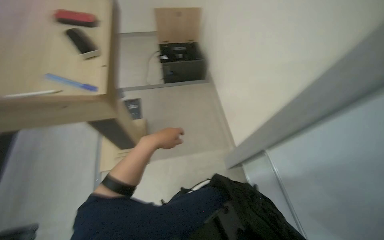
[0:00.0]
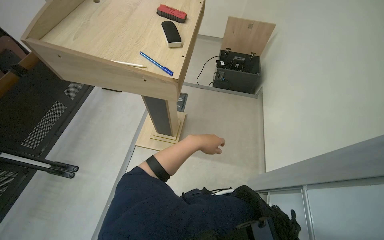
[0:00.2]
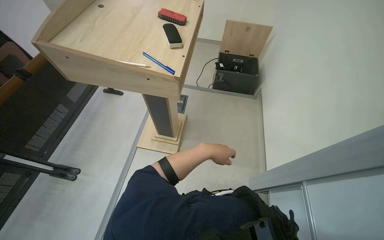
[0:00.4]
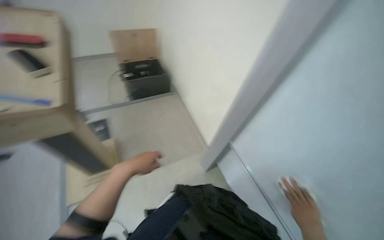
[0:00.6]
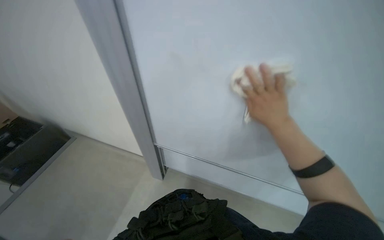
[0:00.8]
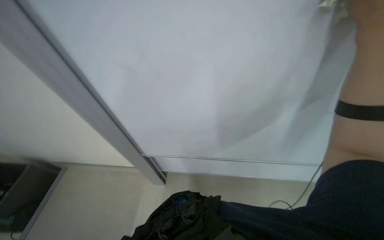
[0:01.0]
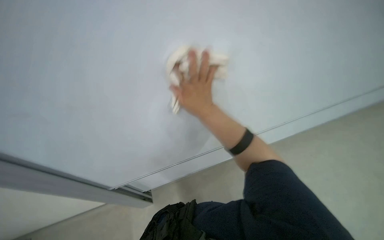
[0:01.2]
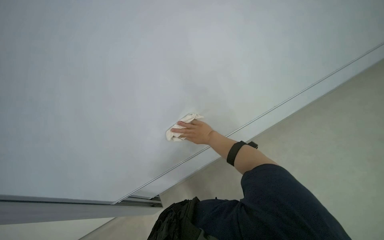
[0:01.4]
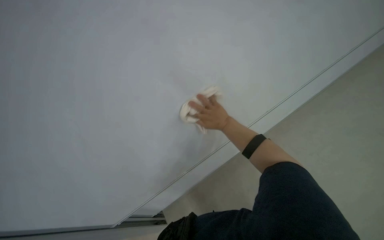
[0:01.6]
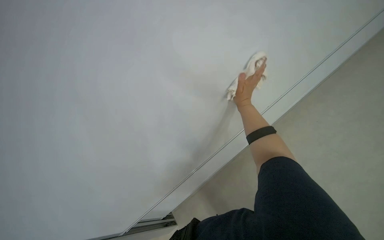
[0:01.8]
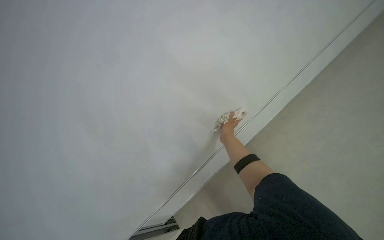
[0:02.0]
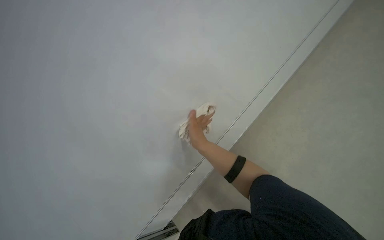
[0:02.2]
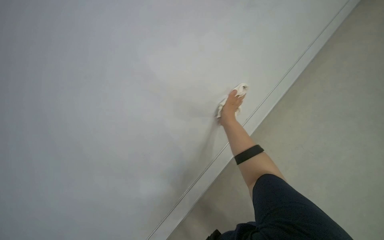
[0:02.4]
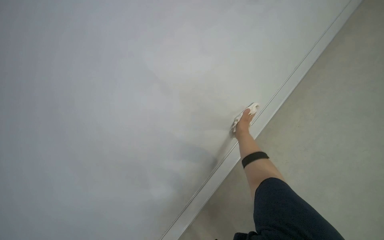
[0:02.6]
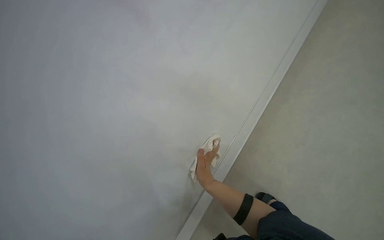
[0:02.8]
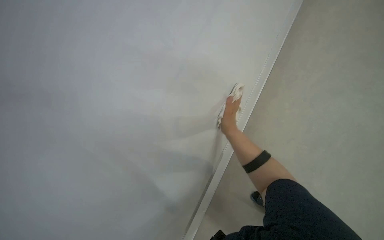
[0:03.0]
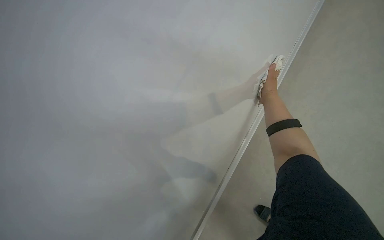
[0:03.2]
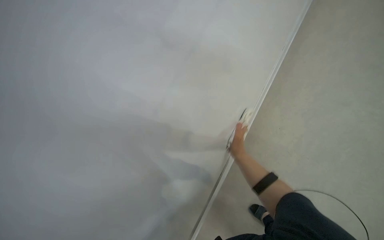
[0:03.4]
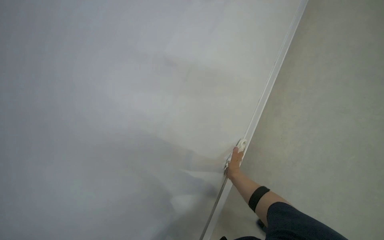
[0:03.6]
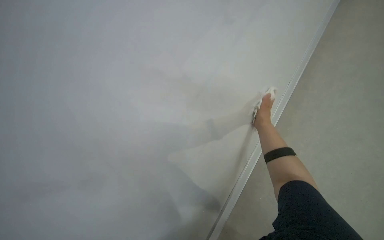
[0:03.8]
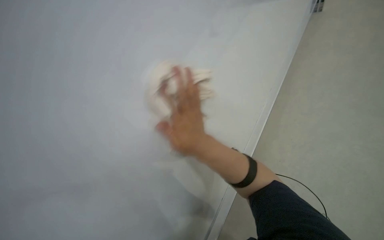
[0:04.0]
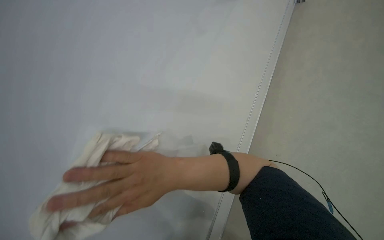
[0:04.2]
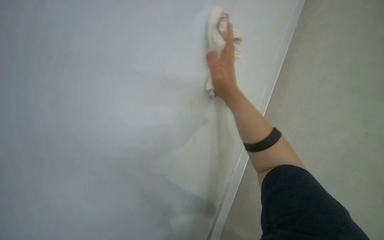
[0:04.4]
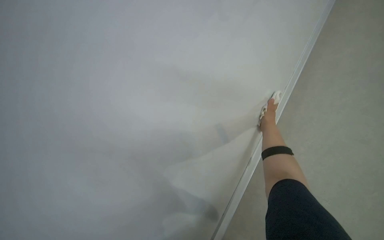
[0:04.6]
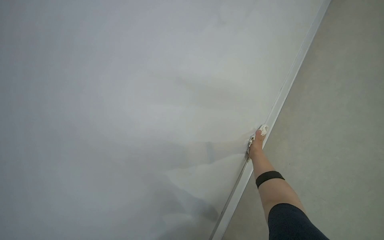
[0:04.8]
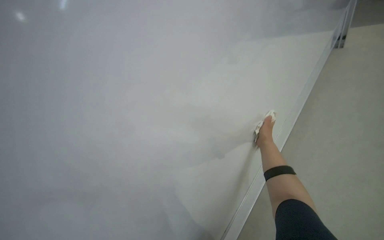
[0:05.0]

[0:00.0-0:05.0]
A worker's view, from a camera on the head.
Job: wiping surfaces.
The whole recording: Wiping whiteboard clean. Wipes the large whiteboard clean with a cloth.
0:00.0 to 0:01.6: The head turns to the right by some 55 degrees.

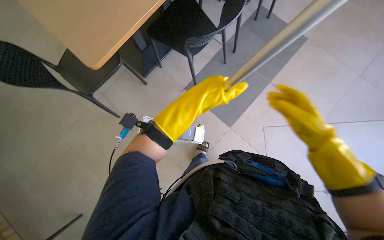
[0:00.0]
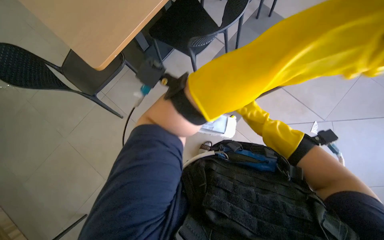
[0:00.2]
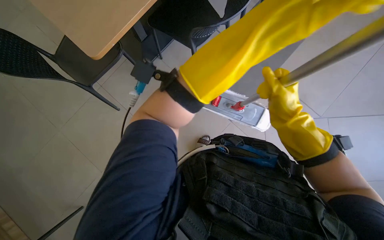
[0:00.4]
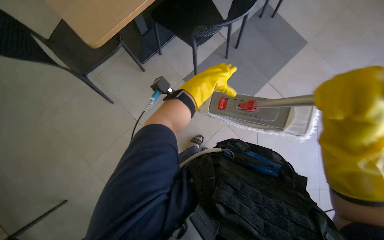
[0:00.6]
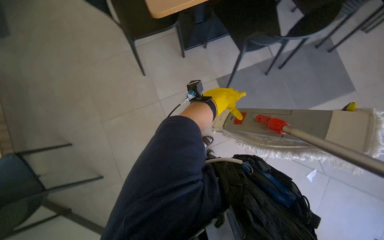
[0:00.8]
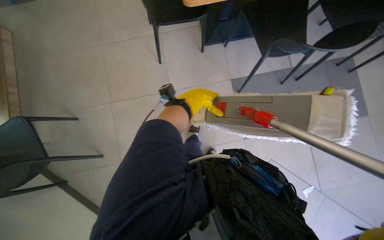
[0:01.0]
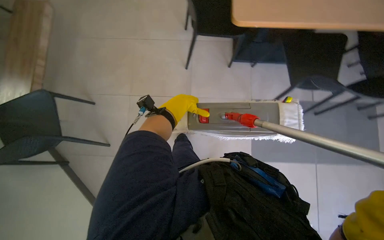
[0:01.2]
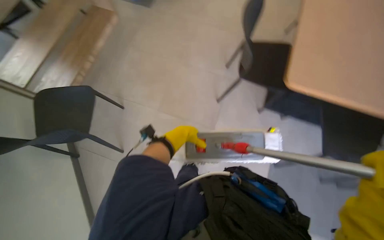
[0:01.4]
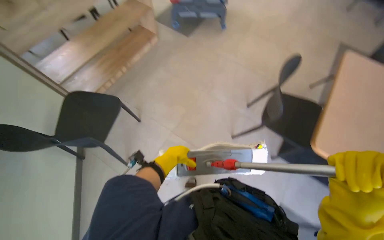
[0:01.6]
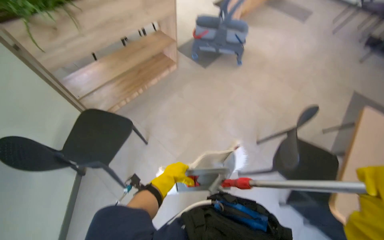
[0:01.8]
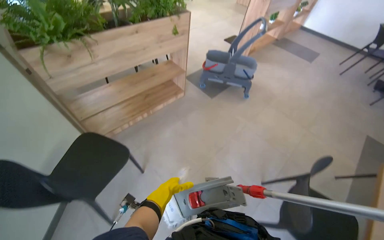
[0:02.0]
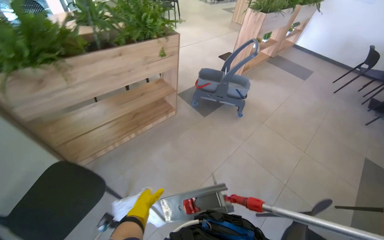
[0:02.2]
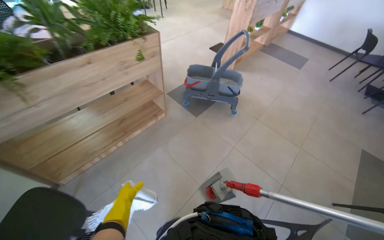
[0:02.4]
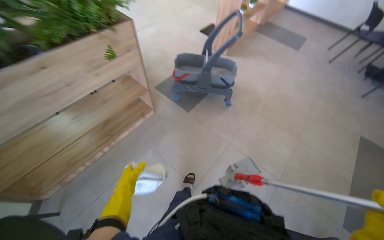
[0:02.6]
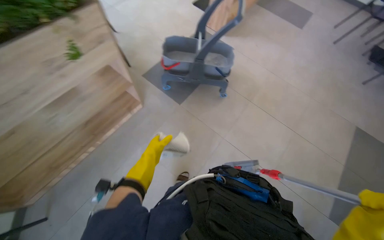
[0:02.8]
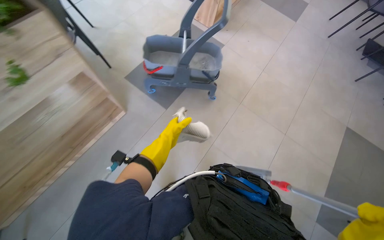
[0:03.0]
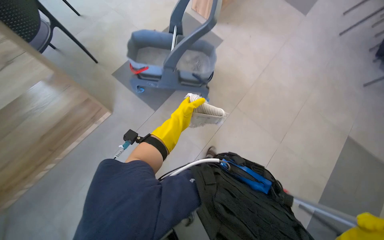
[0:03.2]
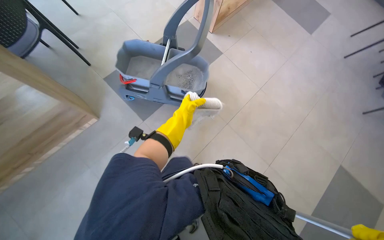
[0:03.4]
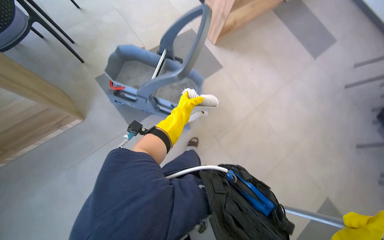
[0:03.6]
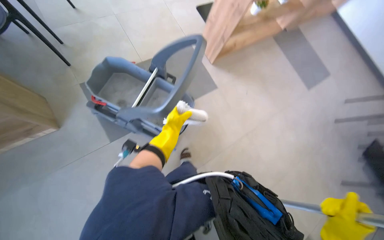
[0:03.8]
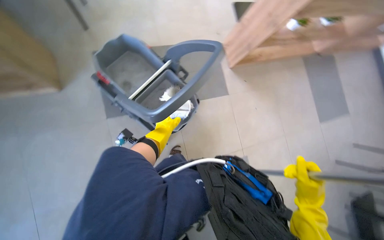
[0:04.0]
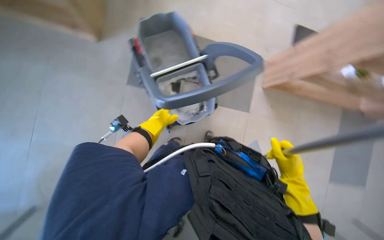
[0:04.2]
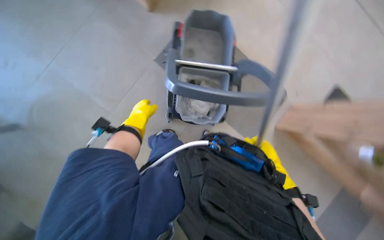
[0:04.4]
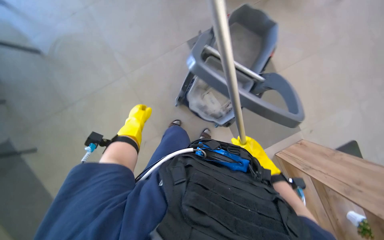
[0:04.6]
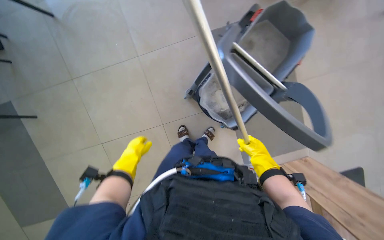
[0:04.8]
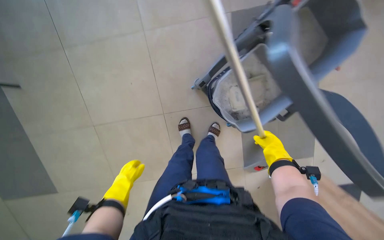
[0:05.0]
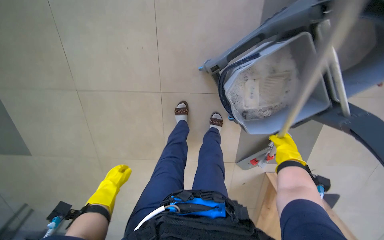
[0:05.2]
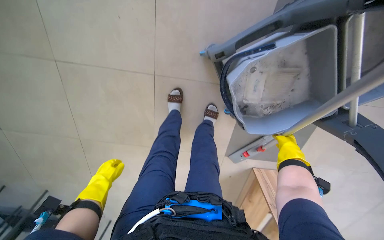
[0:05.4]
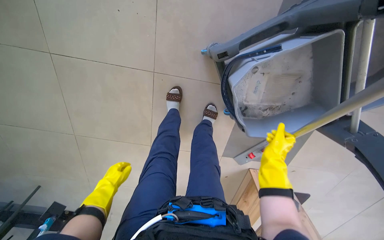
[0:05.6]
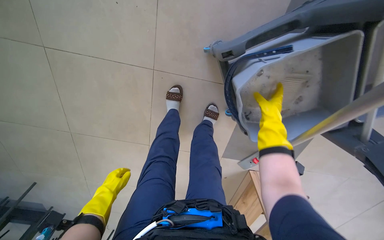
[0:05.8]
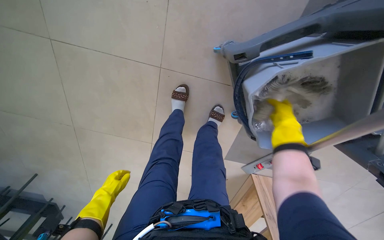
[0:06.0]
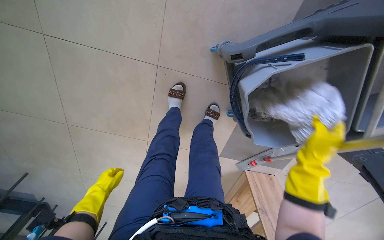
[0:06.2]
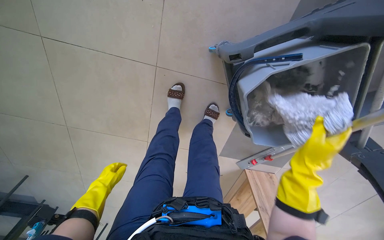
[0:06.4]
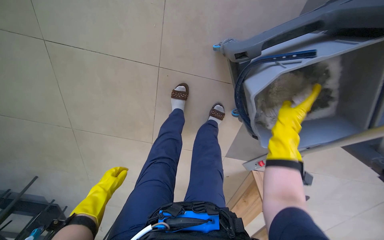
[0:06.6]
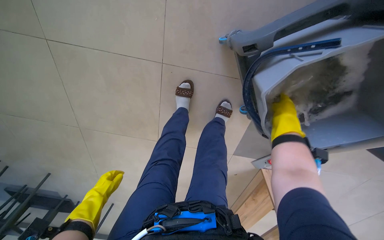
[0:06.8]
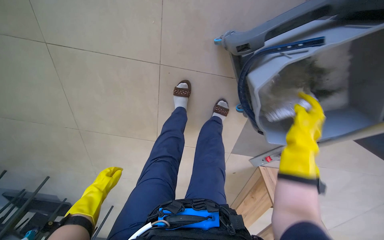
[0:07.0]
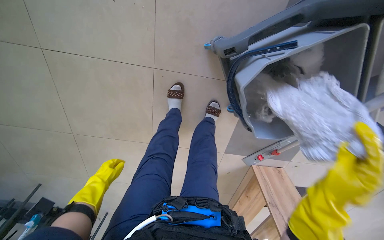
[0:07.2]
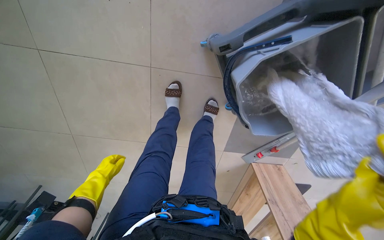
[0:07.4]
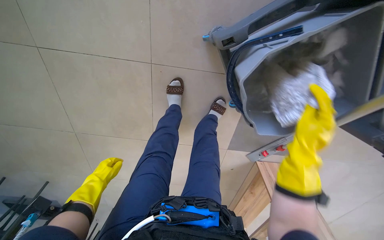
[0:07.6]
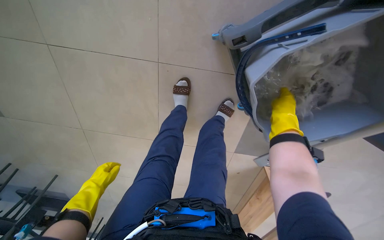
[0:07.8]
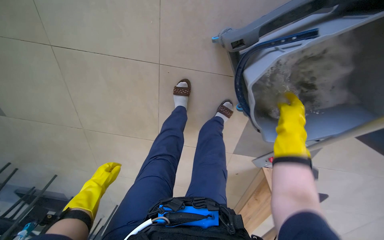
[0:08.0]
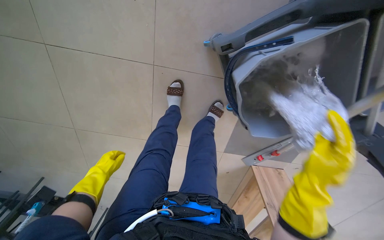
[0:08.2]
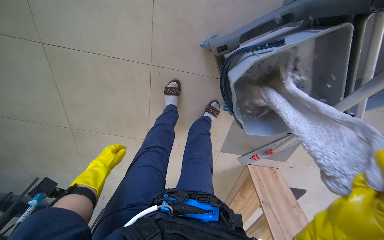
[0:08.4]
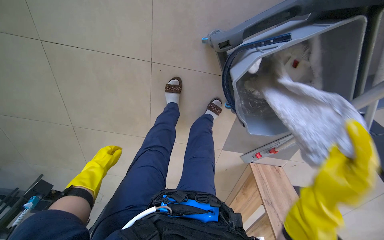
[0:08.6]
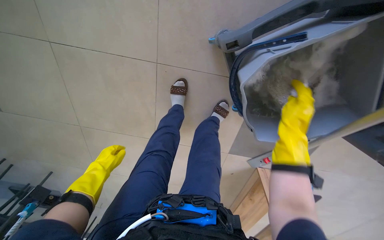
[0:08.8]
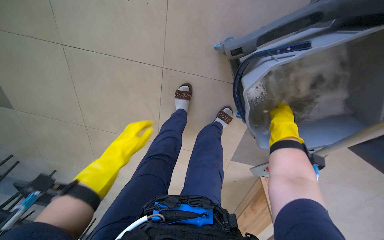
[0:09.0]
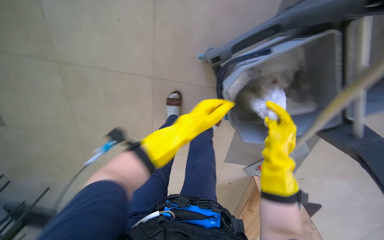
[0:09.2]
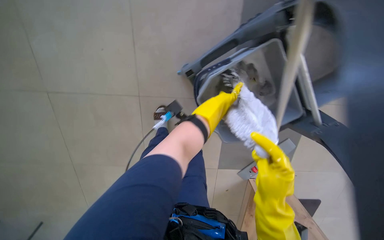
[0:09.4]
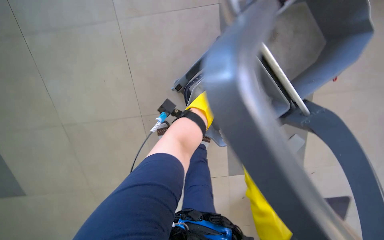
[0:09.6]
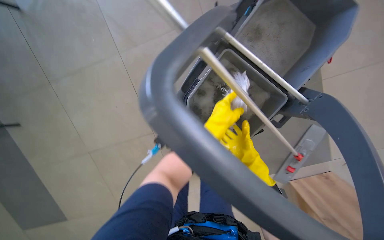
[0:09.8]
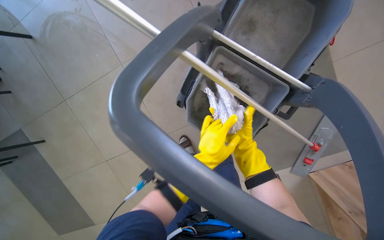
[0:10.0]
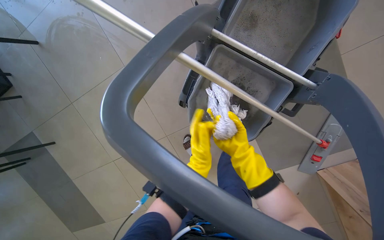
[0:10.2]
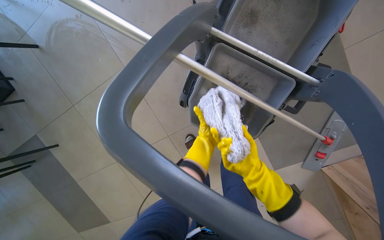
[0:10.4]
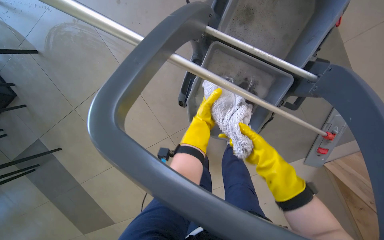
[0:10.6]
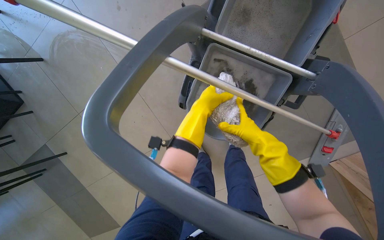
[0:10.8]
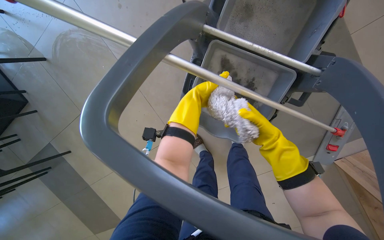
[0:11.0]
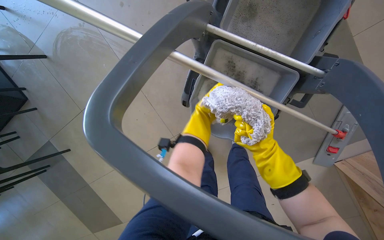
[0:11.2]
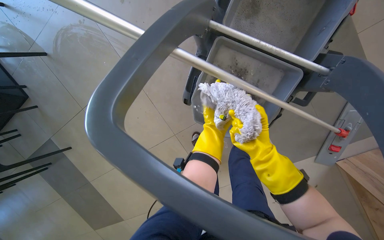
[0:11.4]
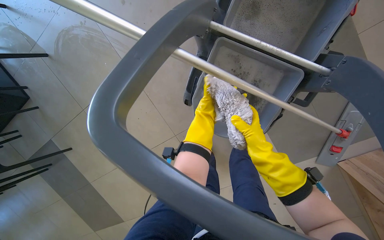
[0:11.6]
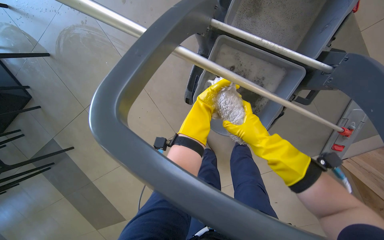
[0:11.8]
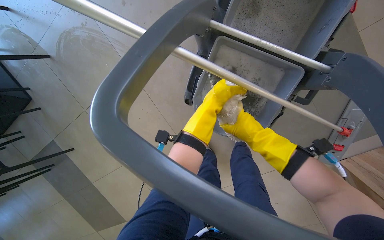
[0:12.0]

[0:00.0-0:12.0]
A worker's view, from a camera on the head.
Job: mopping floor.
The whole recording: Wringing mop in bucket. The worker detaches the mop head, wrings it in a bucket, and reattaches it.
0:00.0 to 0:01.6: Everything in view rotates about 50 degrees clockwise.
0:01.6 to 0:03.0: The camera travels some 1 m.
0:03.0 to 0:04.4: The camera travels some 80 cm. The scene rotates clockwise by roughly 85 degrees.
0:04.4 to 0:06.0: The left hand travels down the picture and to the left by roughly 30 cm. Meanwhile the right hand goes about 35 cm up the picture.
0:06.0 to 0:07.6: The right hand goes nearer and farther, approximately 20 cm each way, reversing 2 times.
0:07.6 to 0:09.0: The right hand goes up and down the picture, approximately 20 cm each way, reversing 2 times. The left hand goes some 25 cm to the right, nearer to the camera and up the picture.
0:09.0 to 0:10.4: The camera travels about 50 cm. The camera is aimed some 20 degrees further to the left. The wearer looks some 15 degrees further upward. The scene rotates counterclockwise by about 35 degrees.
0:10.4 to 0:12.0: The right hand heads up the picture, covering roughly 10 cm. The left hand swings nearer and farther, approximately 15 cm each way, with 2 reversals.

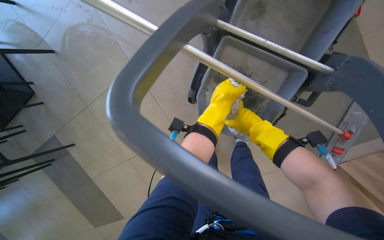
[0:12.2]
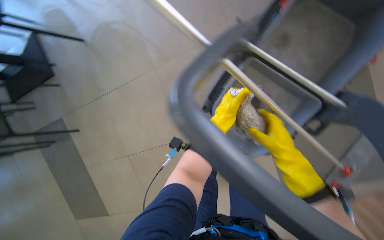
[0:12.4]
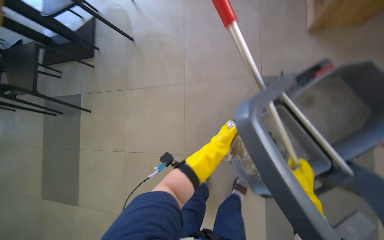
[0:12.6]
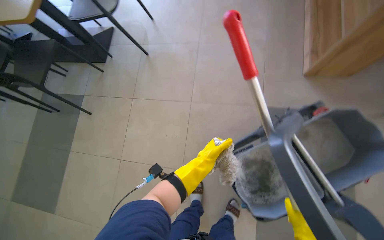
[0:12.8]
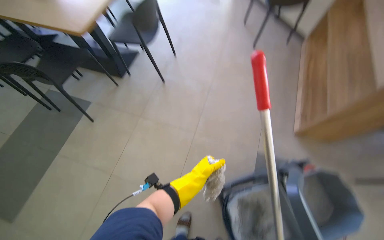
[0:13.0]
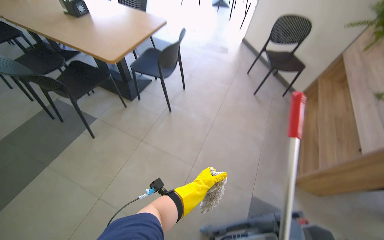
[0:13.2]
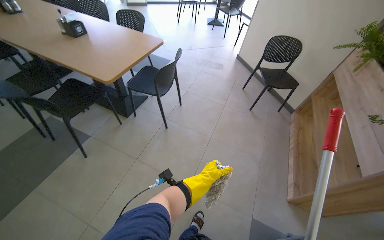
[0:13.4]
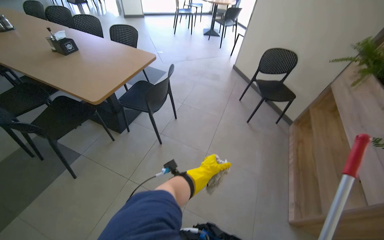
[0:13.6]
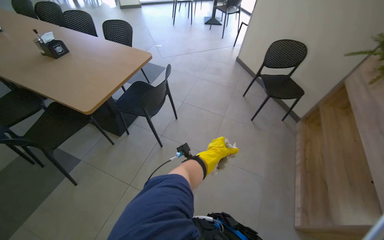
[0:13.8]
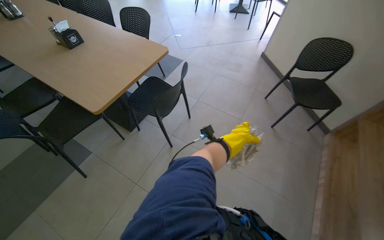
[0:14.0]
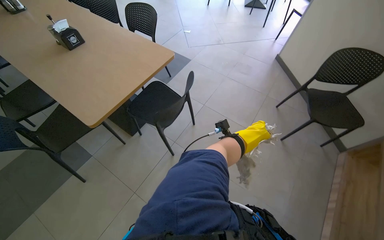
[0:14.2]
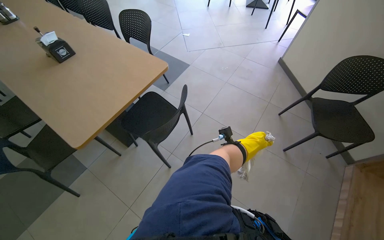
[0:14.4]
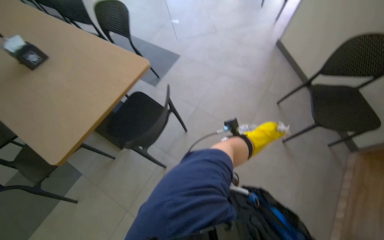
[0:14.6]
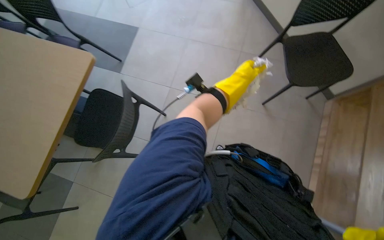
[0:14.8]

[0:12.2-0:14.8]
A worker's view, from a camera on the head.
Job: mopping floor.
The whole recording: Wringing mop in bucket. The worker detaches the mop head, wrings it in a bucket, and reattaches it.
0:12.2 to 0:13.4: The view tilts about 50 degrees upward. The scene turns roughly 60 degrees clockwise in the picture.
0:13.4 to 0:14.8: The camera is carried approximately 1 m. The camera pitches downward, by about 25 degrees.
